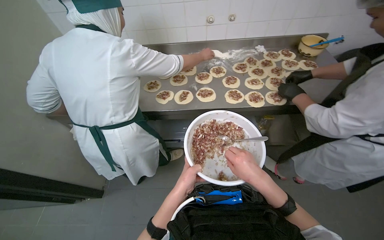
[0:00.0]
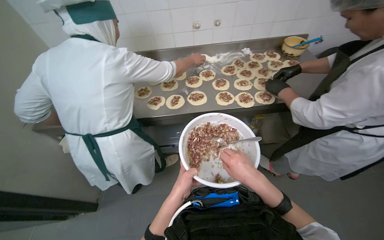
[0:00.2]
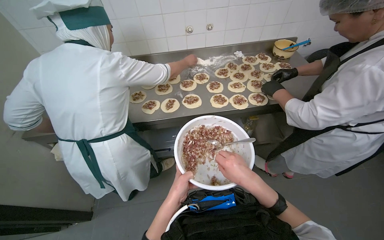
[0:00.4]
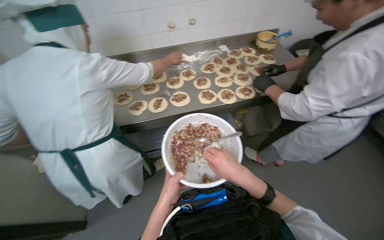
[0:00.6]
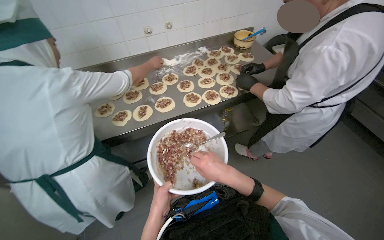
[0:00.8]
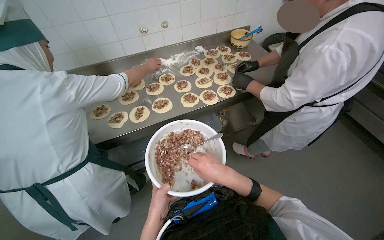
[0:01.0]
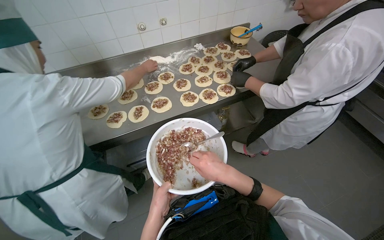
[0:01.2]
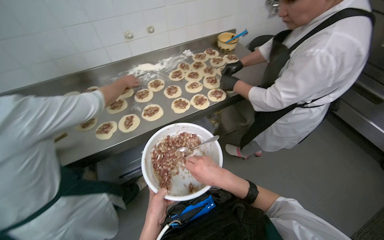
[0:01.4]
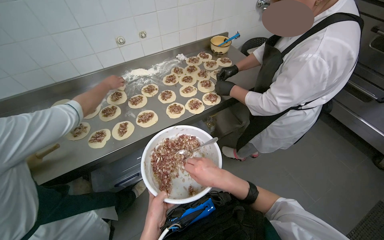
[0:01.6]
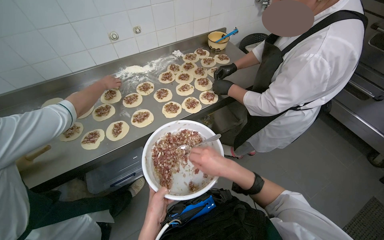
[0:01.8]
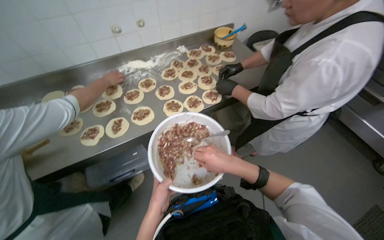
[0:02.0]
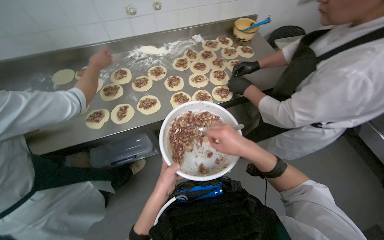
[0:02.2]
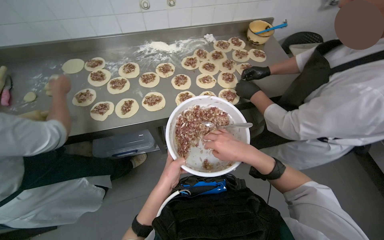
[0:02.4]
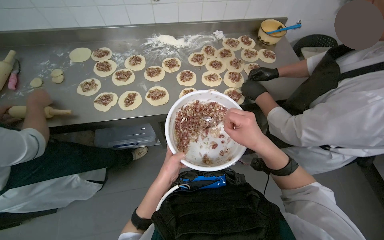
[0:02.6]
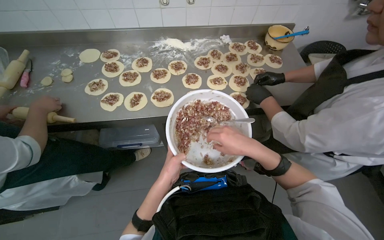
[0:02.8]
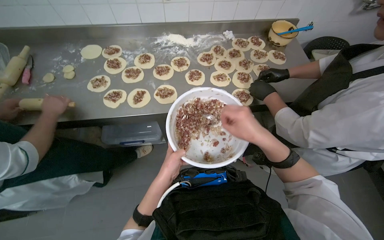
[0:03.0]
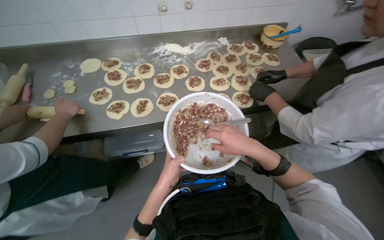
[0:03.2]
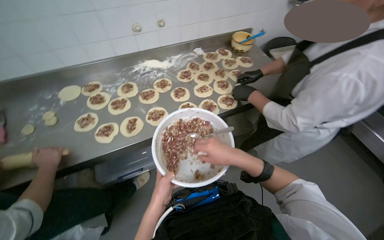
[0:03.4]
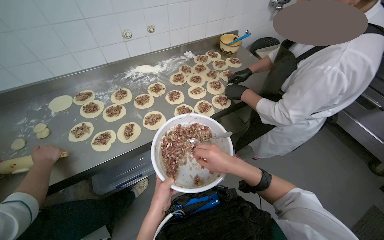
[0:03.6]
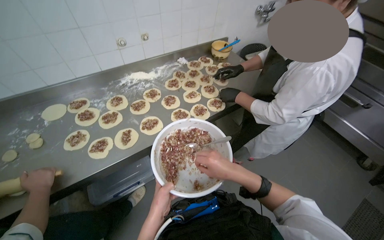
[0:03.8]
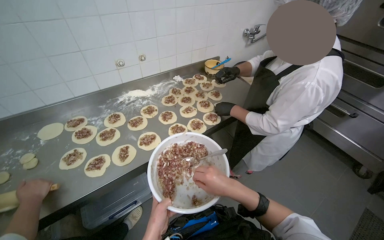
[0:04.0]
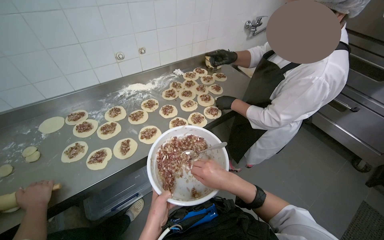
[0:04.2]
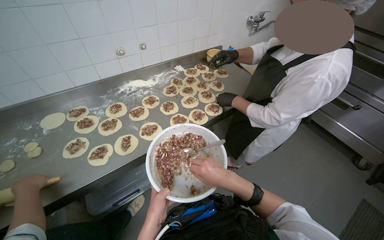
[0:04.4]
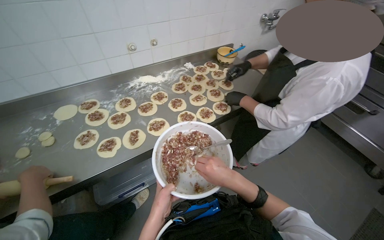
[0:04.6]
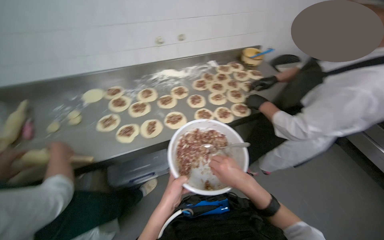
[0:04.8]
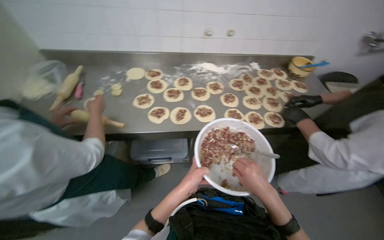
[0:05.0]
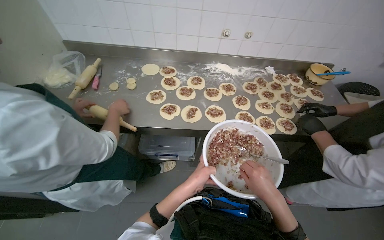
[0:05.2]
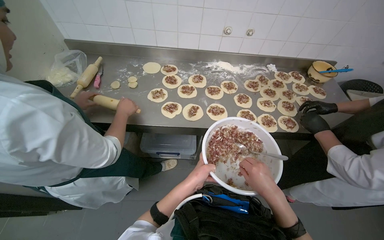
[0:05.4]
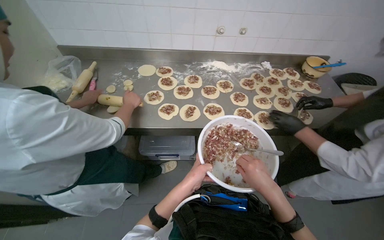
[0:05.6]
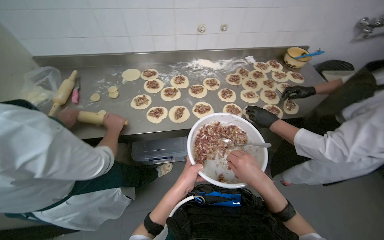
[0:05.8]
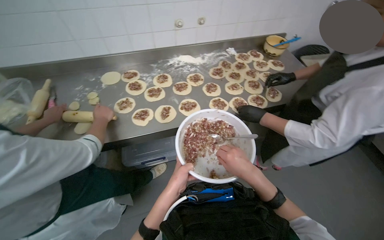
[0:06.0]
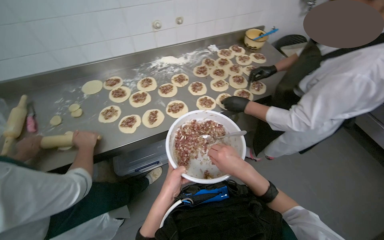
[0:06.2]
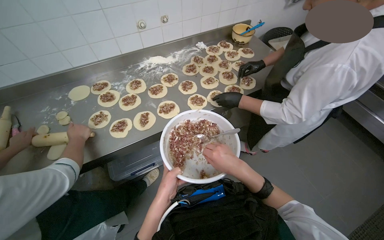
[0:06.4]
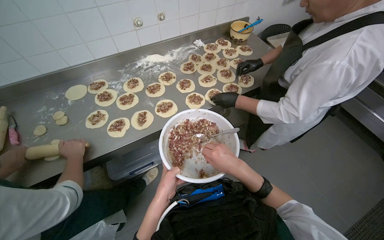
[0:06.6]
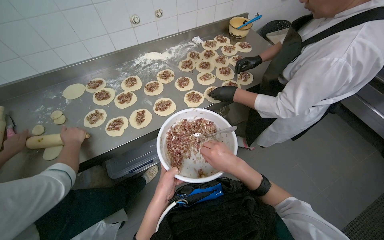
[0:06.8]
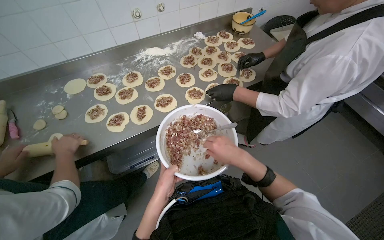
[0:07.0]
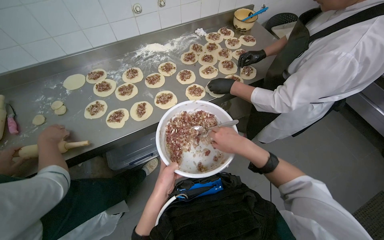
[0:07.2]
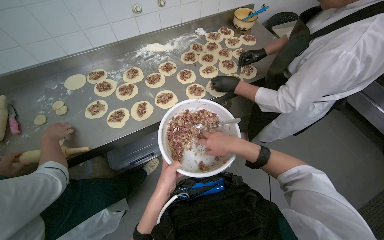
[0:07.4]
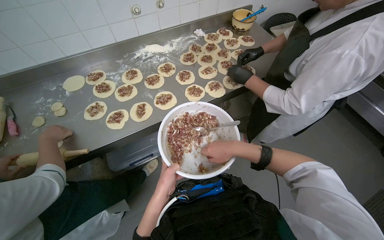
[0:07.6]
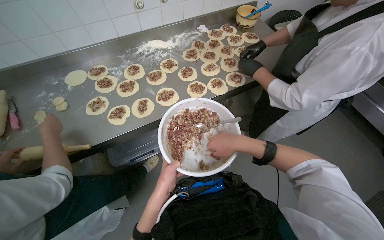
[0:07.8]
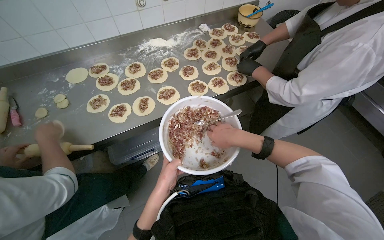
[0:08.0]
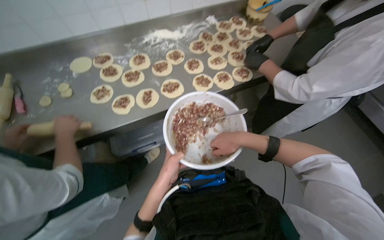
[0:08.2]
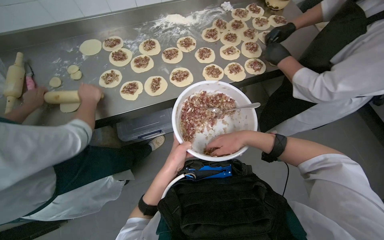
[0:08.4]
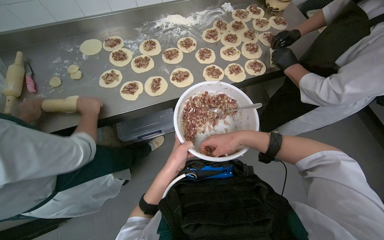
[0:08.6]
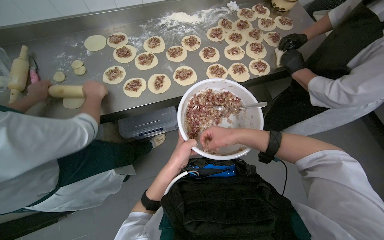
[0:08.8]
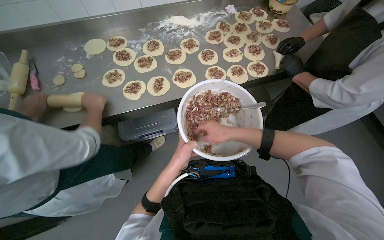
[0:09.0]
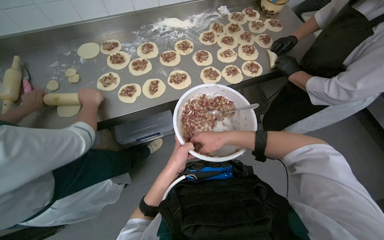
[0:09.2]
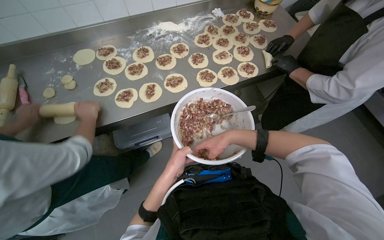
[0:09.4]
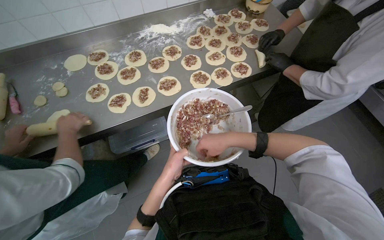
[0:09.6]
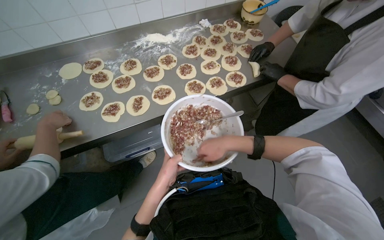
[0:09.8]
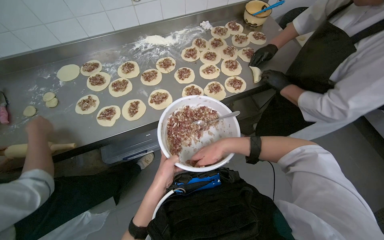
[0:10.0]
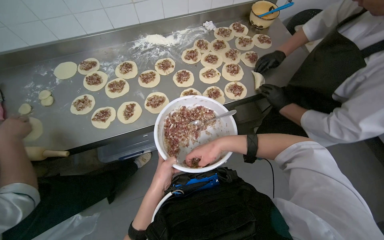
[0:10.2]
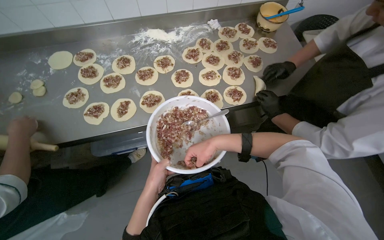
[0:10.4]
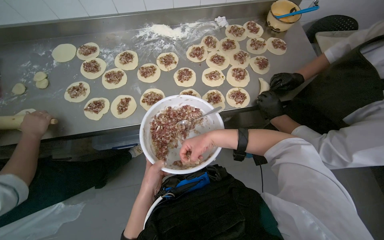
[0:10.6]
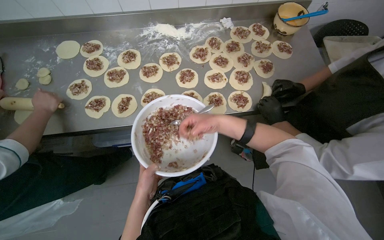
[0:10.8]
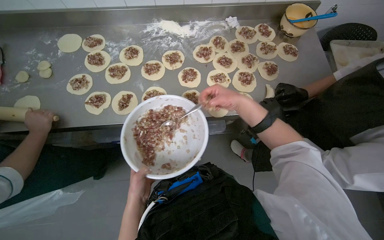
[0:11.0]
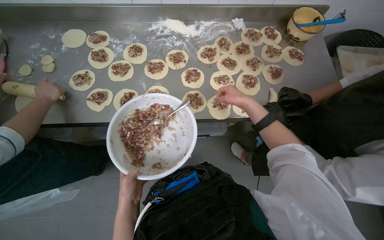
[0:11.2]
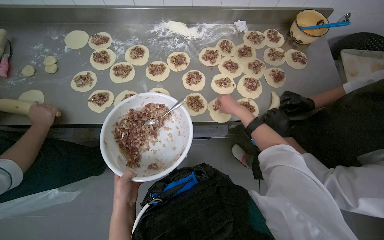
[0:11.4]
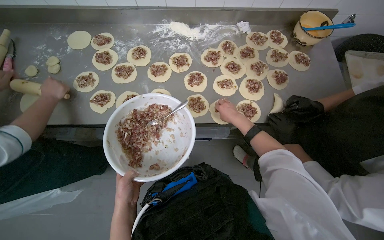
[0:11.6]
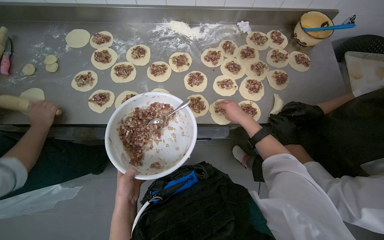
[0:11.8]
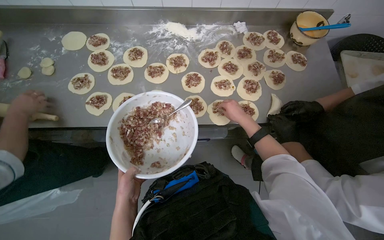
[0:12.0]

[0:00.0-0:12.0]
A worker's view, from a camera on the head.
Job: preparing food.
The whole recording: Placing filling onto dough circles. The worker scoops meat filling from a bowl and places it onto flattened dough circles.
0:00.0 to 0:01.6: The wearer's head swings approximately 30 degrees to the right.
0:01.6 to 0:03.0: The left hand goes some 15 cm up the picture and farther from the camera; the right hand goes about 25 cm up the picture and to the right.
0:04.4 to 0:06.0: The head turns to the left by some 20 degrees.
0:06.0 to 0:09.0: The hands work in one place, with small movements.
0:09.0 to 0:10.4: The hands are busy where they are.
0:10.4 to 0:12.0: The right hand shifts some 20 cm up the picture and to the right.

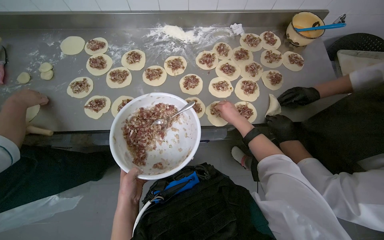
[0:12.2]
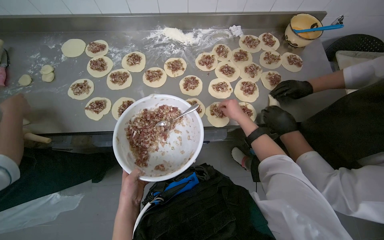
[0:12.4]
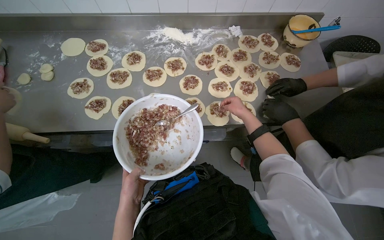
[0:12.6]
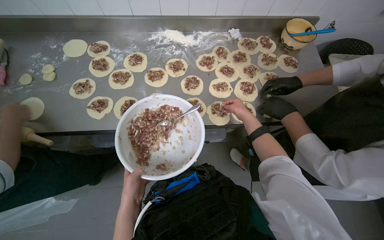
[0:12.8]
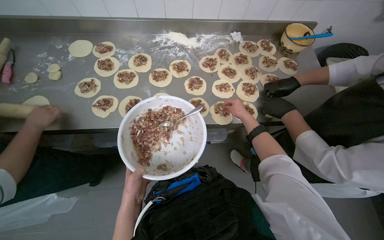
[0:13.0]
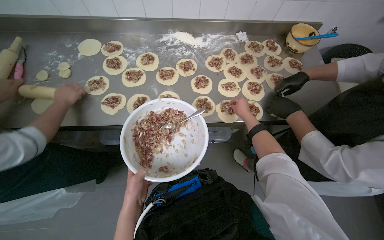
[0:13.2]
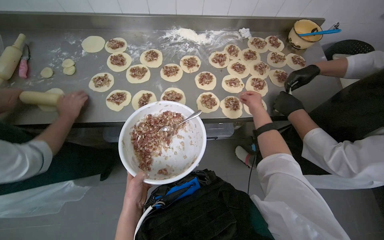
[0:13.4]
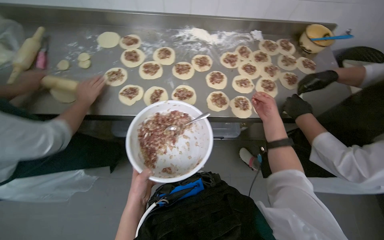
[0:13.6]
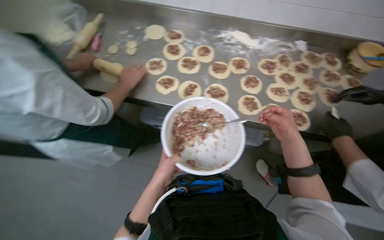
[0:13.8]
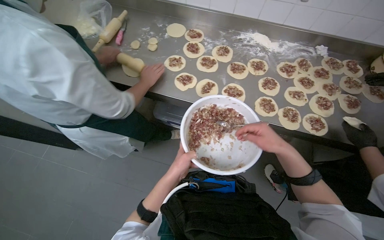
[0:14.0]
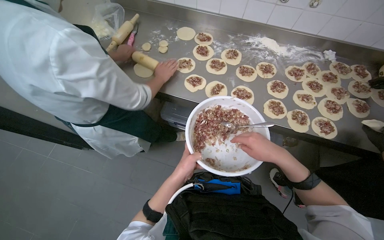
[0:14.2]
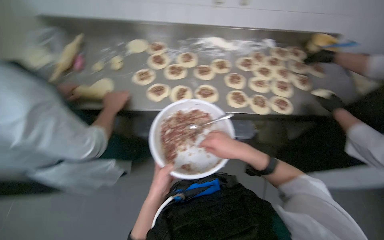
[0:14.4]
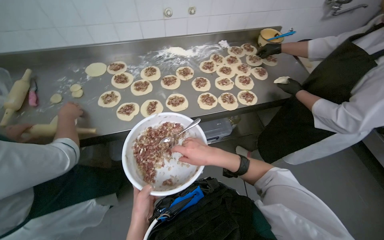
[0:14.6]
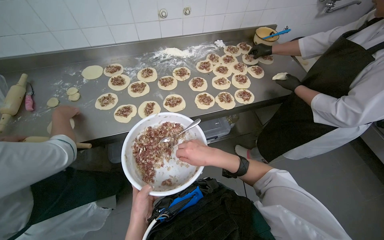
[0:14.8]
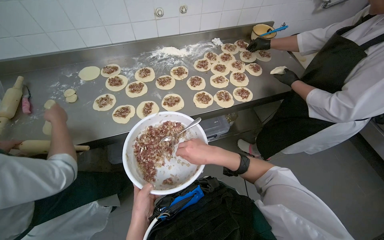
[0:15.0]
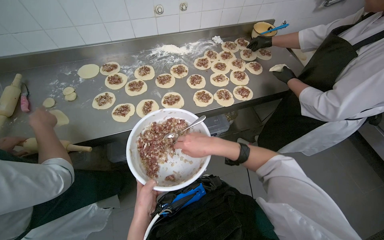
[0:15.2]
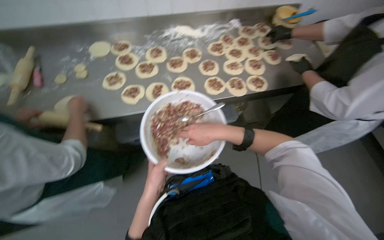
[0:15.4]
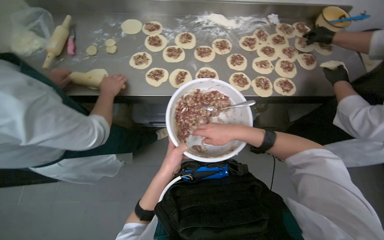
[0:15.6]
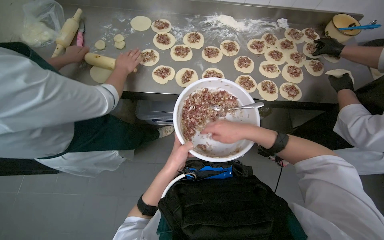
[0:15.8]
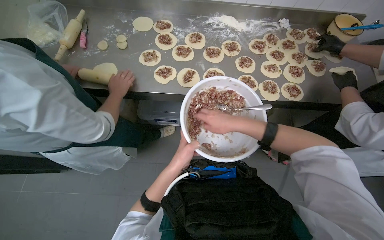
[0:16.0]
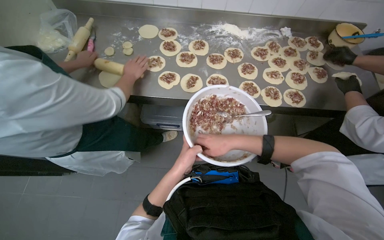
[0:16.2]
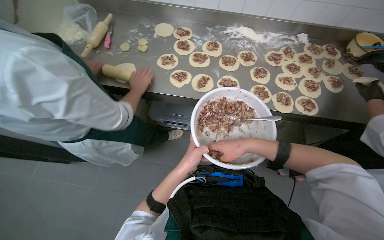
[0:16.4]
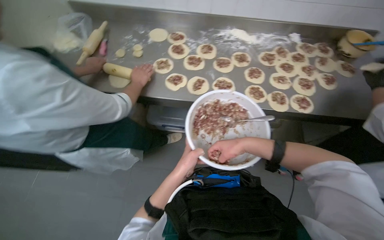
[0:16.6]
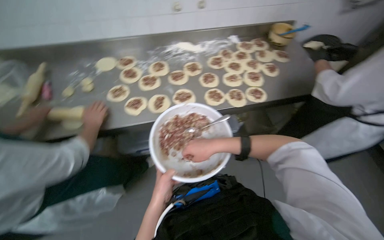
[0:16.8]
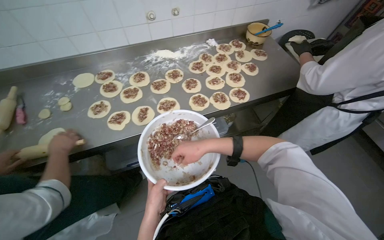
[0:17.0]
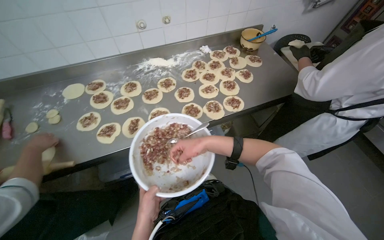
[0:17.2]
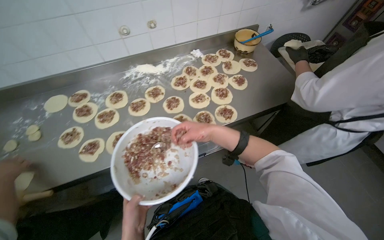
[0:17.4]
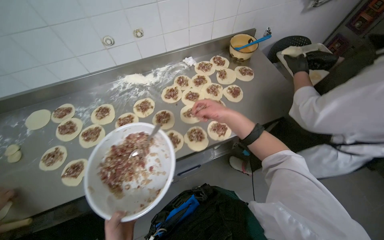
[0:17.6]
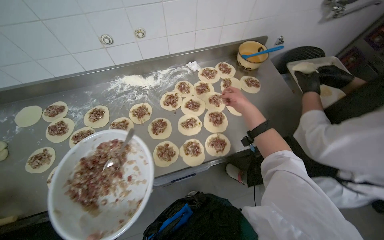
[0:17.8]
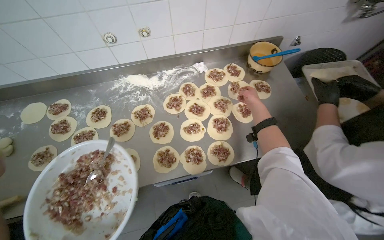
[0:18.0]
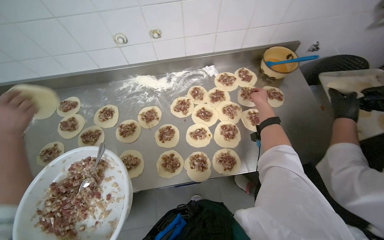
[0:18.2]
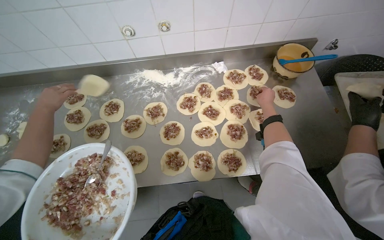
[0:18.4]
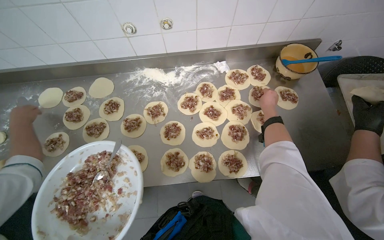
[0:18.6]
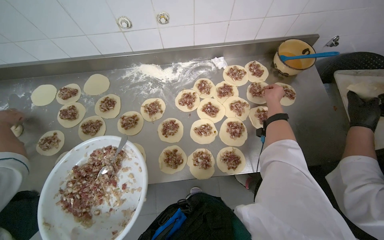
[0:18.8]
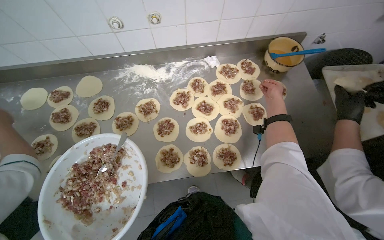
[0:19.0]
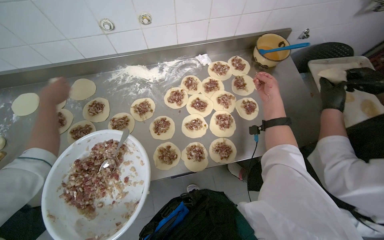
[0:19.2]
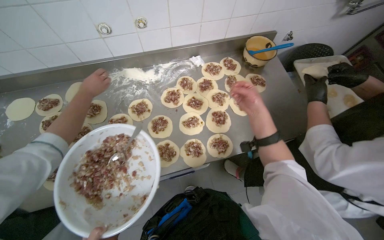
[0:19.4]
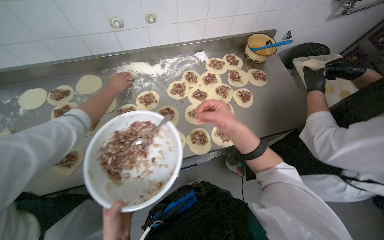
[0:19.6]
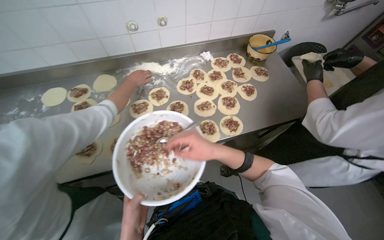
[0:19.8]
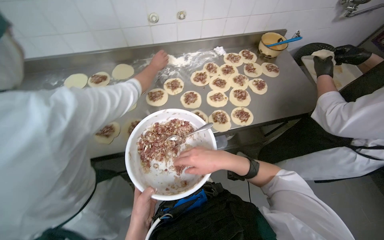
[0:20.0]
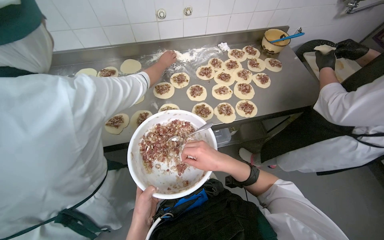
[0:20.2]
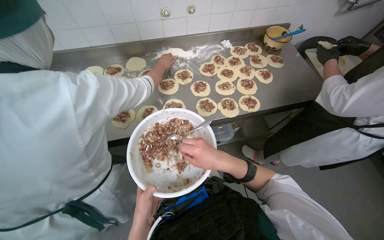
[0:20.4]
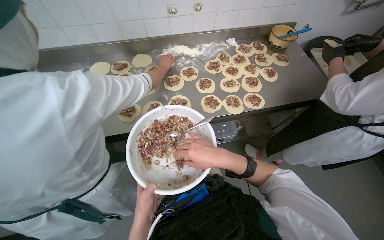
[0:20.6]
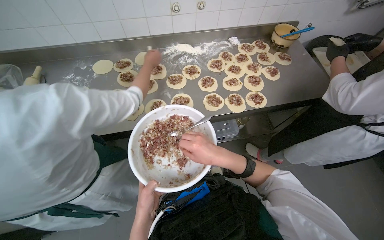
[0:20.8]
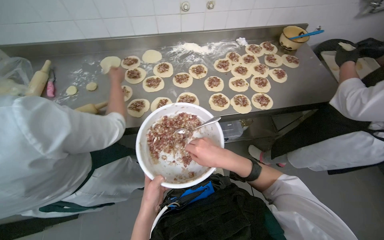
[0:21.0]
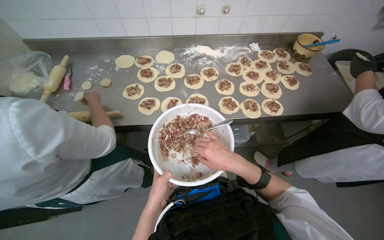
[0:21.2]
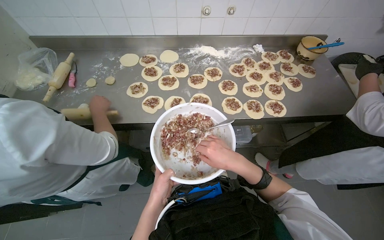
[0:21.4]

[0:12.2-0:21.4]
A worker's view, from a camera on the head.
Job: preparing food.
The whole recording: Placing filling onto dough circles. The worker scoops meat filling from a bowl and places it onto flattened dough circles.
0:12.2 to 0:13.8: The right hand shifts about 15 cm nearer to the camera.
0:13.8 to 0:15.2: The head rotates roughly 30 degrees to the right.
0:16.8 to 0:18.4: The wearer moves some 50 cm.
0:18.4 to 0:19.8: The right hand goes some 60 cm down the picture, nearer to the camera and to the left.
